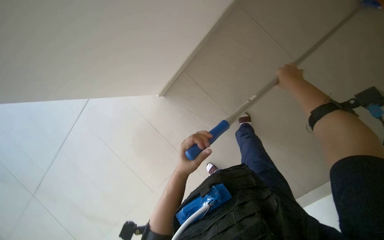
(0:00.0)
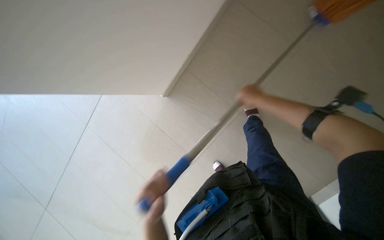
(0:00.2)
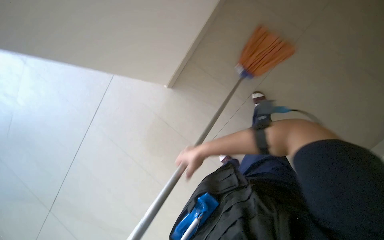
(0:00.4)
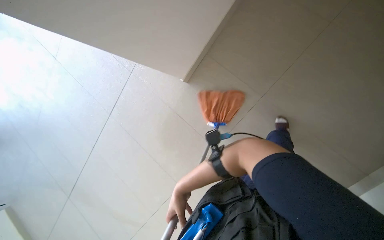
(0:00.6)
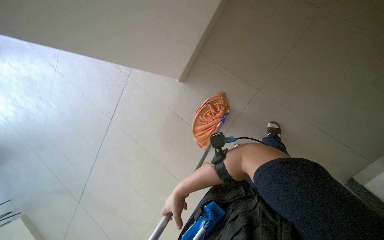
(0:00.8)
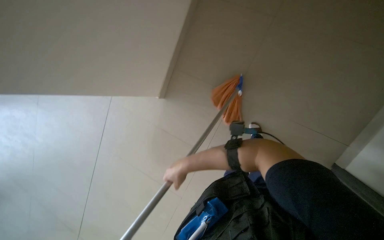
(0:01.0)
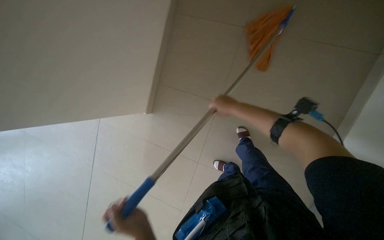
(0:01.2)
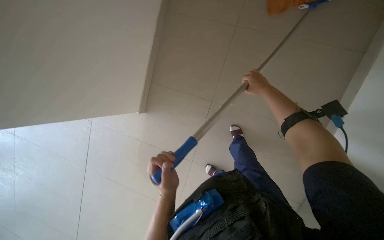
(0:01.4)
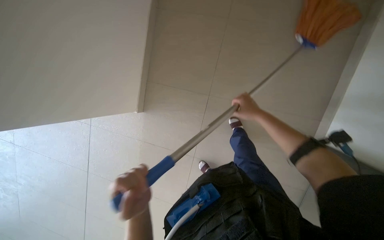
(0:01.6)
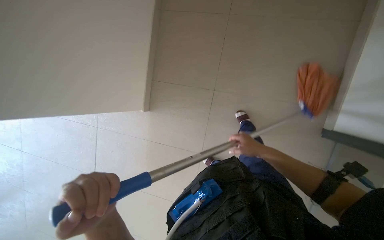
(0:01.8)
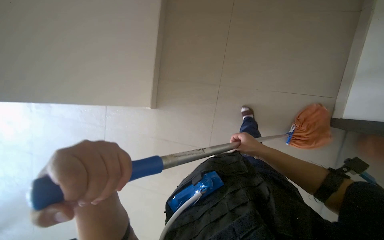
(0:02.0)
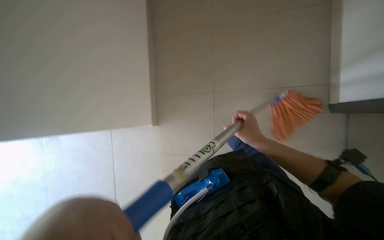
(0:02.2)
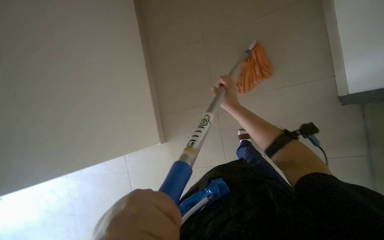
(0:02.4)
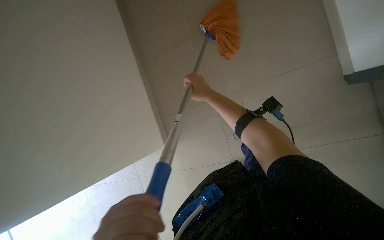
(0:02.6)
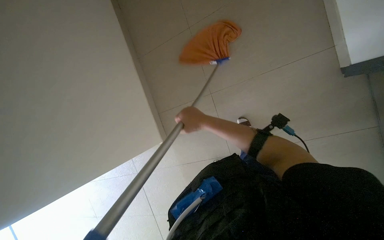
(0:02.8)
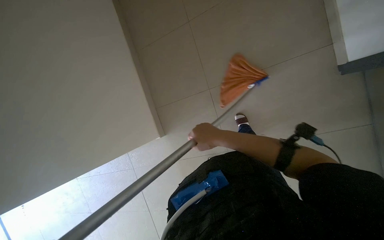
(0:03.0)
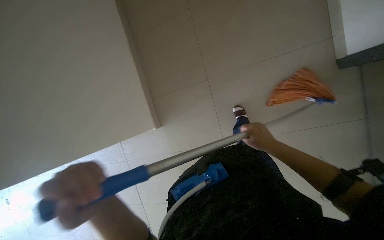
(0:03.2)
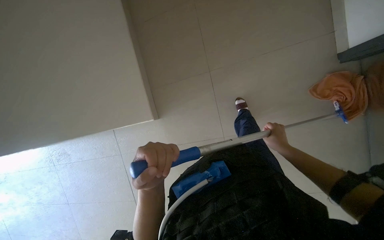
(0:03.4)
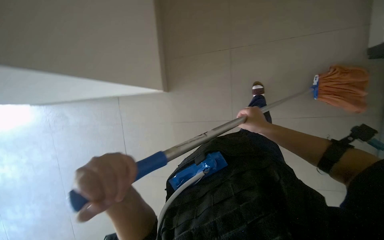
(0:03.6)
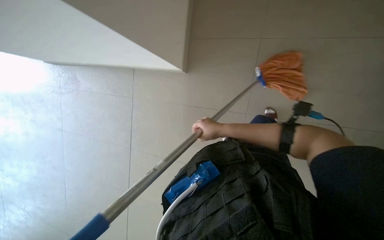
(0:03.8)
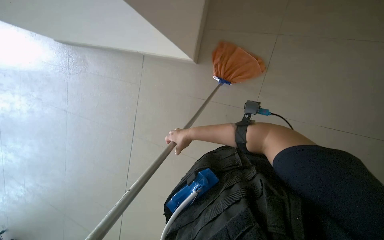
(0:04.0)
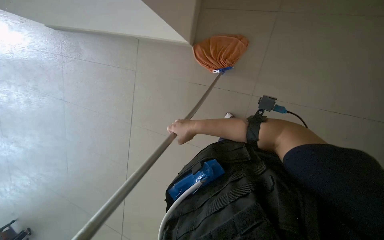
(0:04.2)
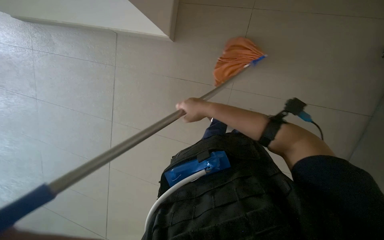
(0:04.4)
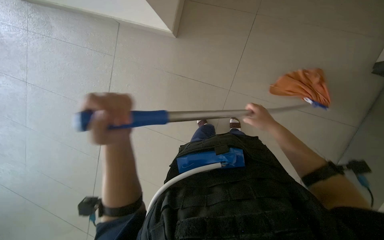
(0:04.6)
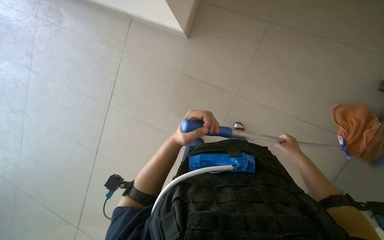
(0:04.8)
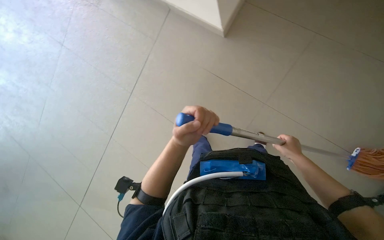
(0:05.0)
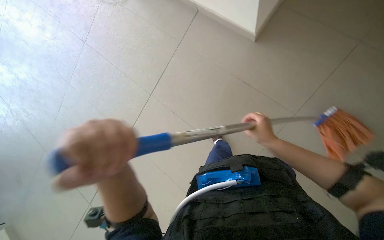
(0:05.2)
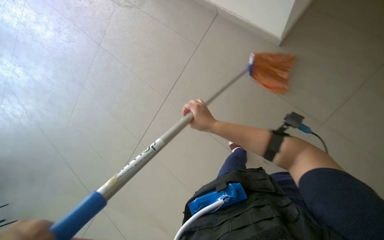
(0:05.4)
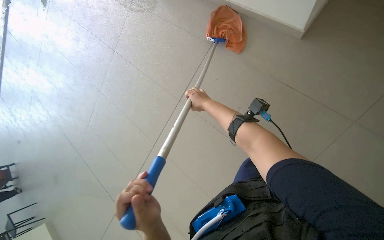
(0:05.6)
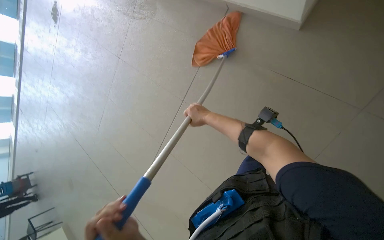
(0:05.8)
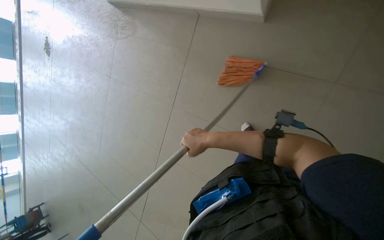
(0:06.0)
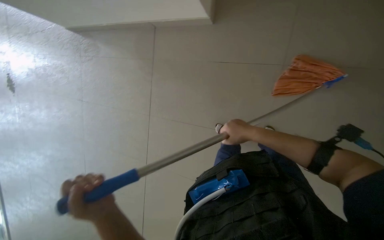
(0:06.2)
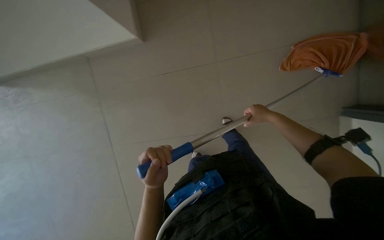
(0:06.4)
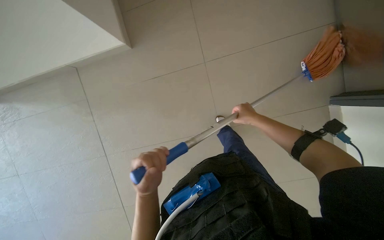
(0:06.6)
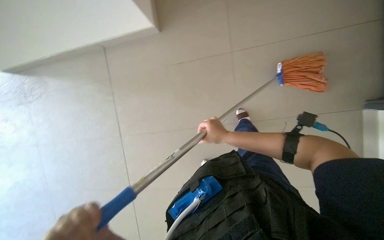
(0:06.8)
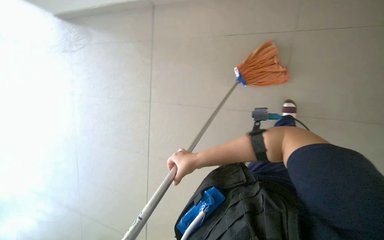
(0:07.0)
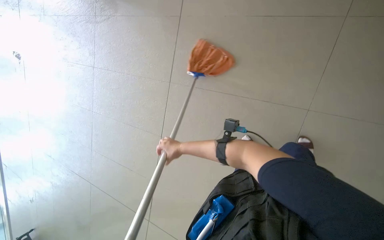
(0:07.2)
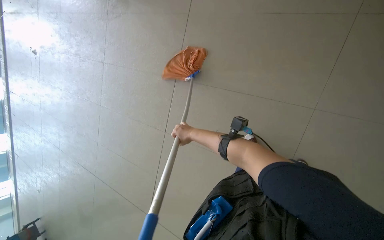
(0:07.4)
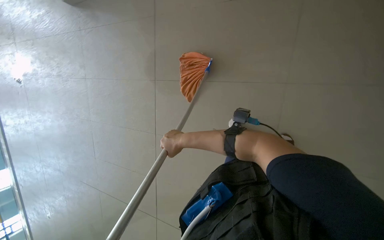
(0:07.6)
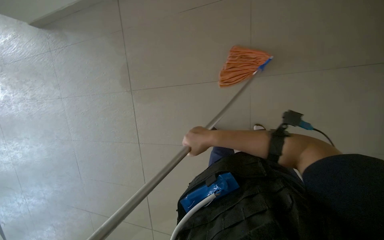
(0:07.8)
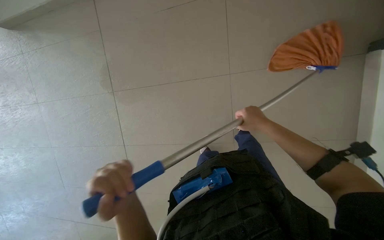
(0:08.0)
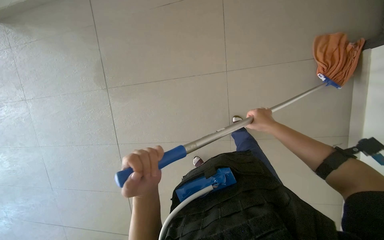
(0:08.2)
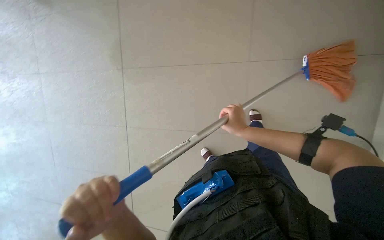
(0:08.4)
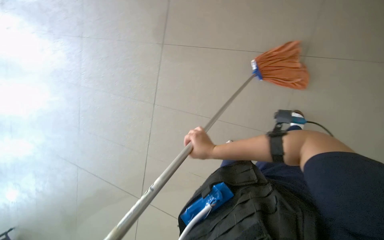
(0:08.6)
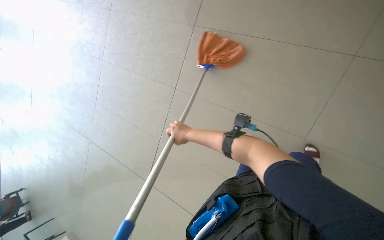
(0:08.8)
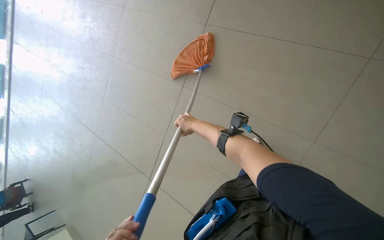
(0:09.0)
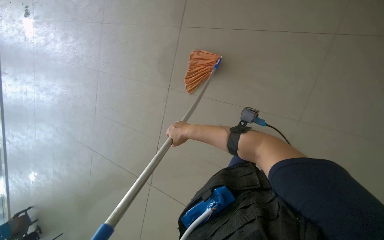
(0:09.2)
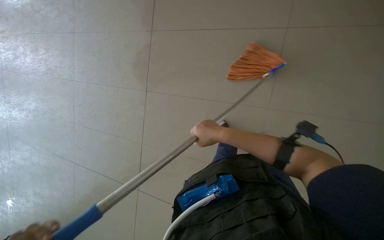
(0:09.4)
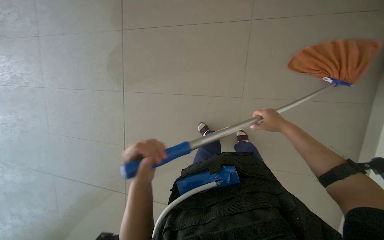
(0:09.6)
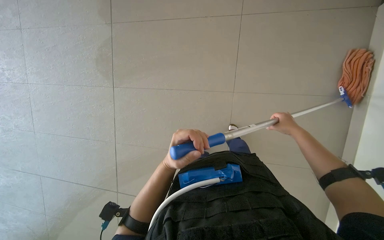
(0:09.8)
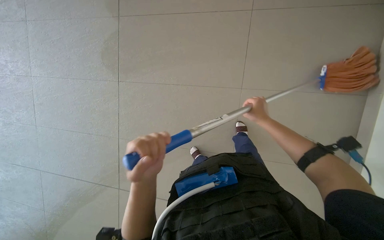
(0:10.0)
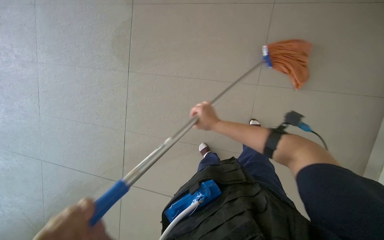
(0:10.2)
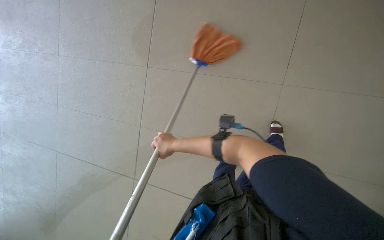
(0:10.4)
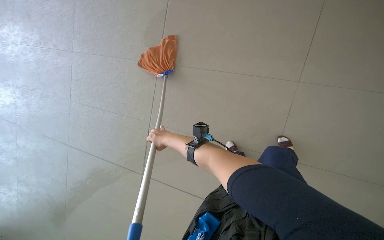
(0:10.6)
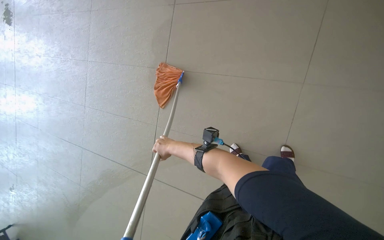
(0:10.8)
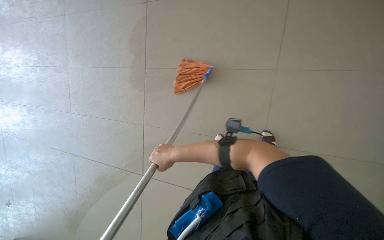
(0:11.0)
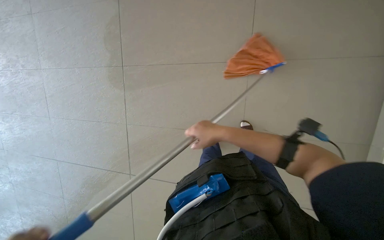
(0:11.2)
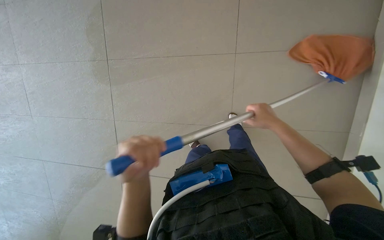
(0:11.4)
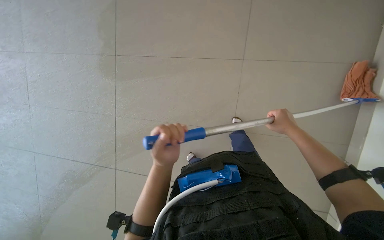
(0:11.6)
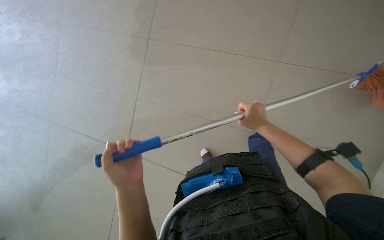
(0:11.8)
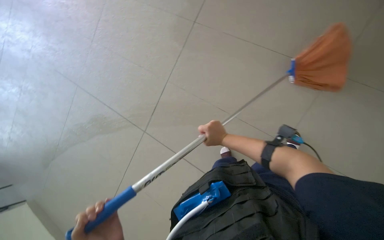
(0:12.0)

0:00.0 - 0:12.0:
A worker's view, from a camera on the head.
Job: mopping floor.
The whole recording: Mopping pool deck. The worker dips and wrings a mop, then mops the tiled floor around the swimming pool, and wrings the mop again.
0:01.6 - 0:03.0: The right hand heads down the picture and nearer to the camera, covering some 20 cm.
0:03.0 - 0:04.4: The wearer looks approximately 15 degrees further downward. The right hand goes to the right and returns, about 25 cm each way.
0:04.4 - 0:06.0: The wearer looks approximately 15 degrees further to the left. The right hand goes to the right and returns, roughly 25 cm each way.
0:06.0 - 0:07.6: The wearer looks roughly 20 degrees further to the right. The right hand reaches about 40 cm to the right, then returns.
0:07.6 - 0:09.0: The right hand heads farther from the camera, covering roughly 25 cm, and goes to the right and returns, about 60 cm each way.
0:09.0 - 0:10.4: The camera travels to the right, approximately 50 cm.
0:10.4 - 0:12.0: The right hand moves to the right, approximately 20 cm.

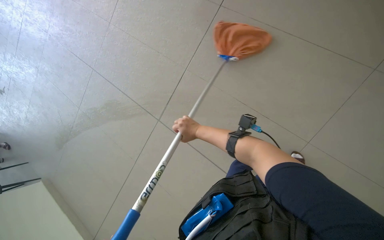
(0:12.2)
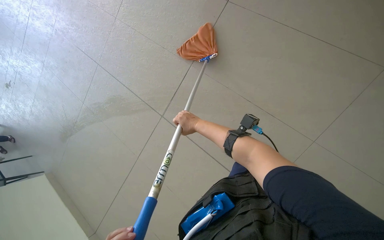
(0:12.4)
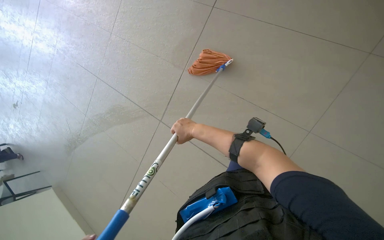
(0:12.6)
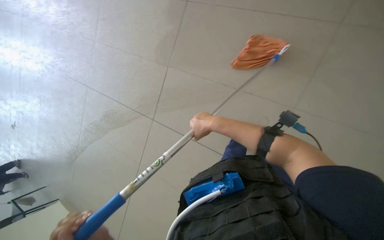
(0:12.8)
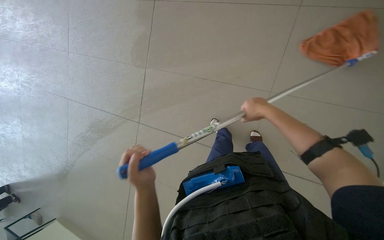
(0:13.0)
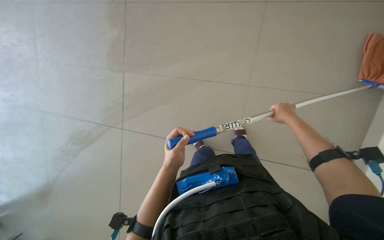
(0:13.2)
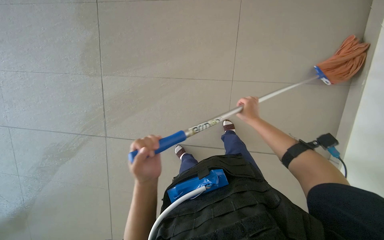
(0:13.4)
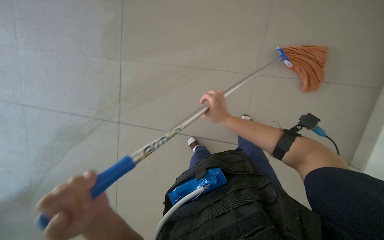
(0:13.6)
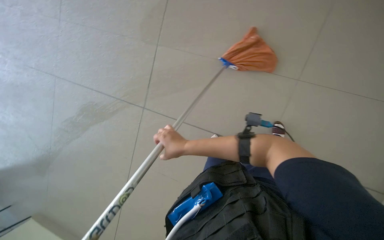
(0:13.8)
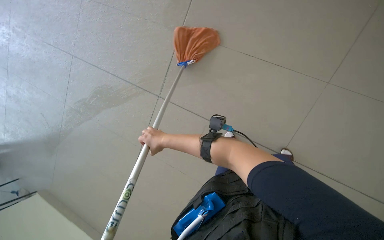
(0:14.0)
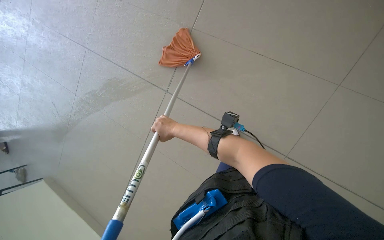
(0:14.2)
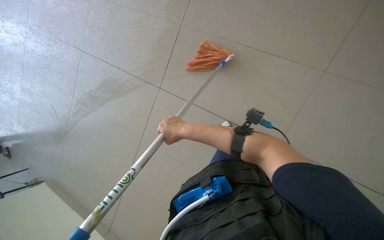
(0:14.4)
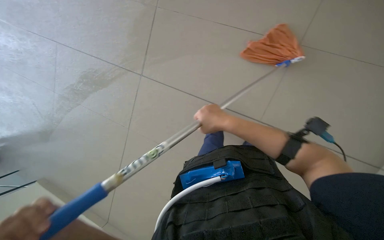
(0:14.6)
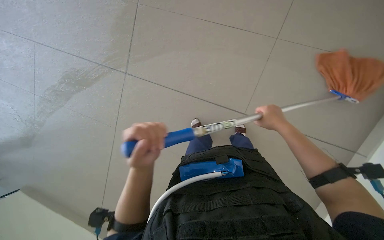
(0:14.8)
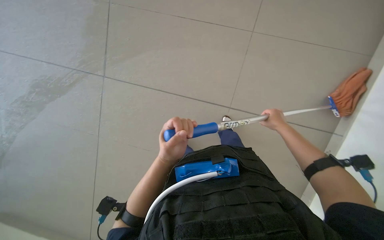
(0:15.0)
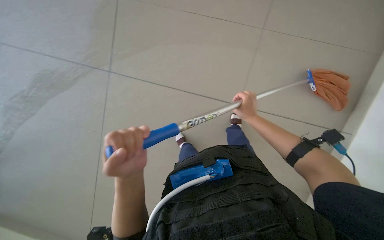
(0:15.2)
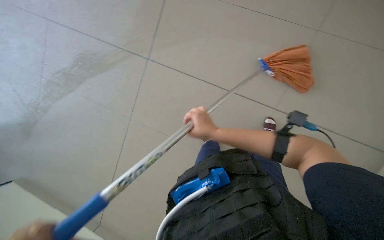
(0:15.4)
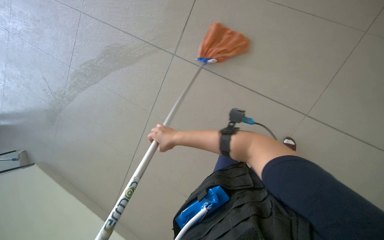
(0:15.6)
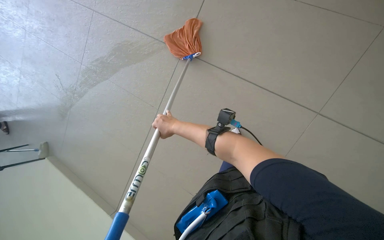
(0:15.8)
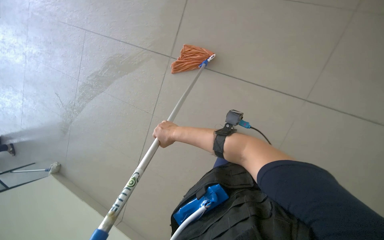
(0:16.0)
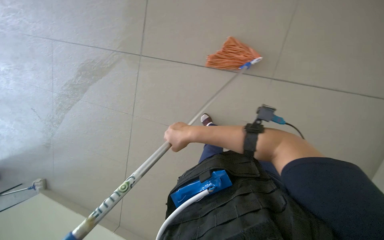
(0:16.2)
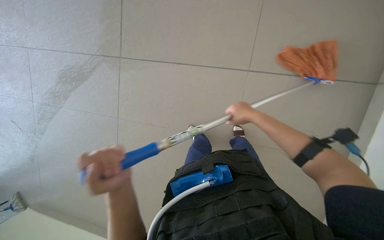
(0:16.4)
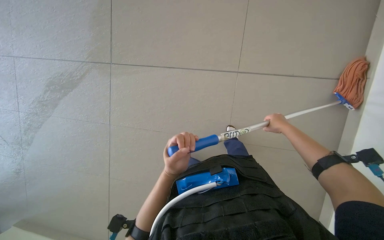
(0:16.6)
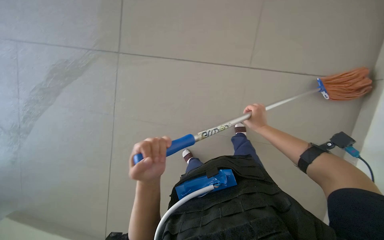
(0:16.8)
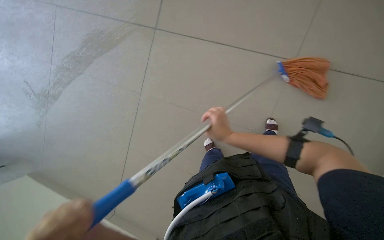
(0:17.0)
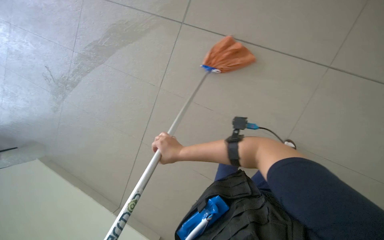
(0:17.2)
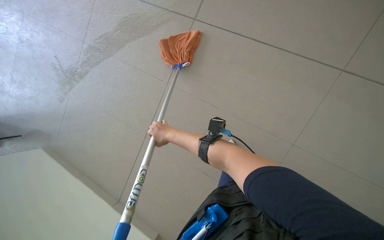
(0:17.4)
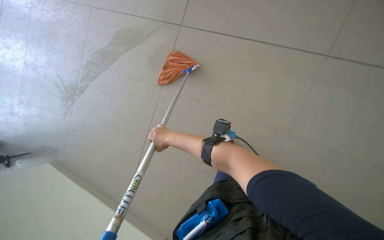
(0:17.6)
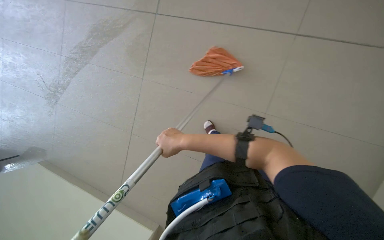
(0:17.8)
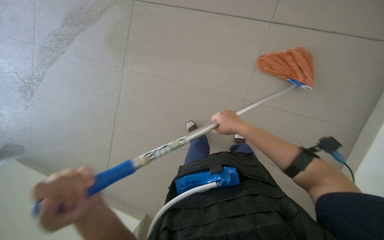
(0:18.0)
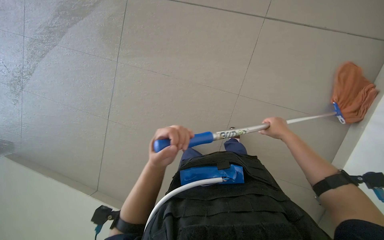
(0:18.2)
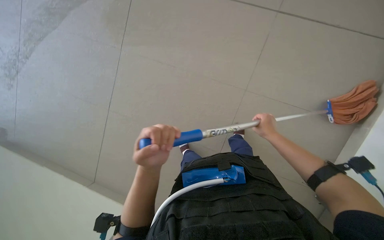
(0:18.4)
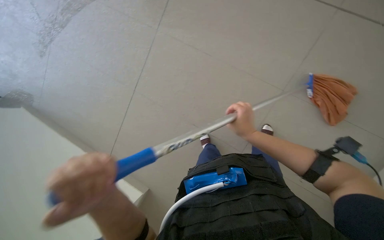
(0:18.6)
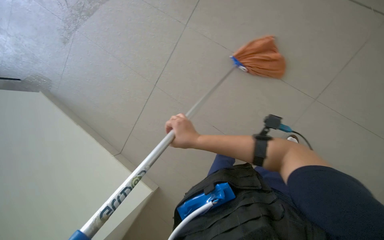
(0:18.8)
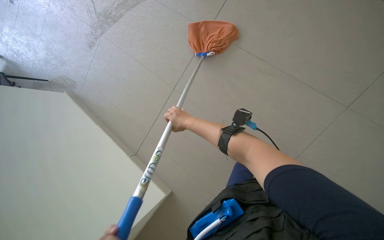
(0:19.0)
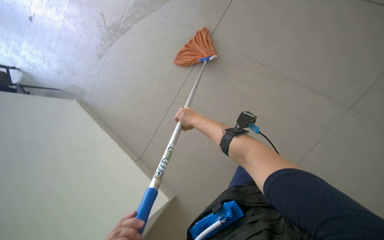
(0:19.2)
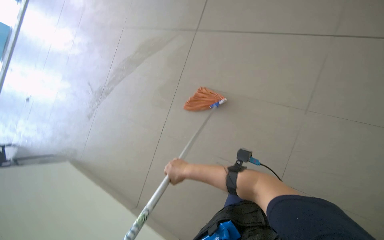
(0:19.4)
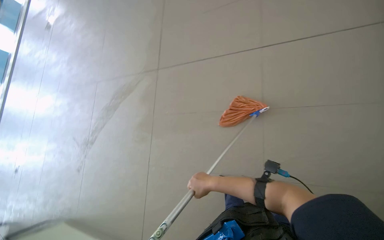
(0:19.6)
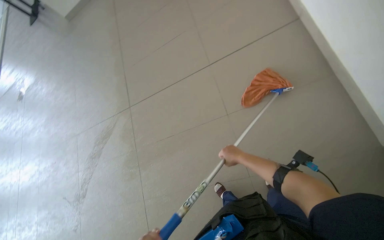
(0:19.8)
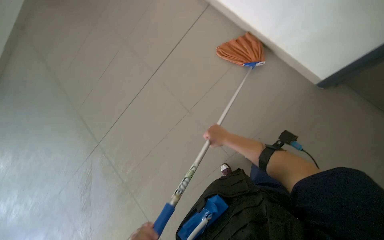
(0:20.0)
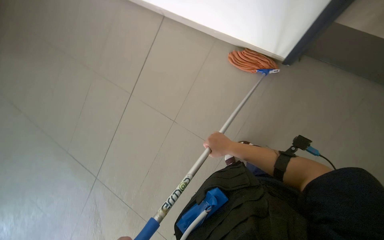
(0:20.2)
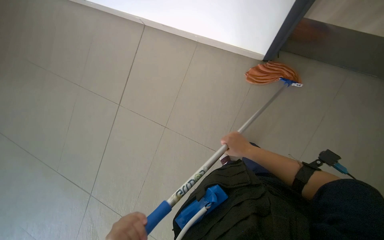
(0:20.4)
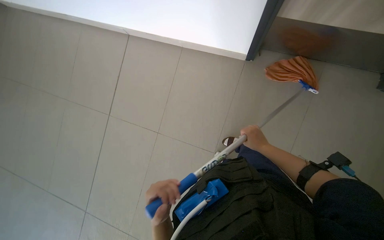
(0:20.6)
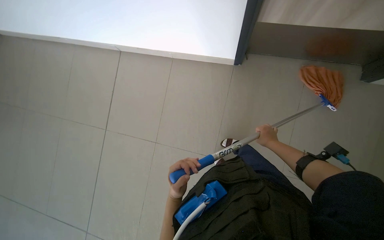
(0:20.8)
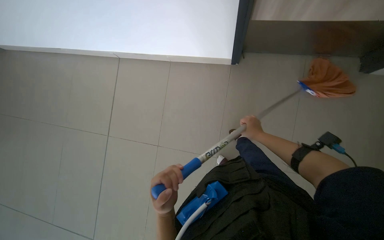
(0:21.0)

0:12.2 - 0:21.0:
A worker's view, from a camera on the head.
Job: mopping floor.
The whole recording: Mopping pool deck. The worker dips and wrings a mop, then mops the tiled floor around the swimming pool, and wrings the mop again.
0:12.2 - 0:13.6: The scene turns about 25 degrees counterclockwise in the picture. The right hand travels to the right and back again, about 70 cm each way.
0:13.6 - 0:15.2: The right hand moves left and right over roughly 40 cm, changing direction 2 times.
0:15.2 - 0:16.6: The right hand reaches some 60 cm to the left, then returns.
0:18.0 - 0:19.6: The right hand swings left and right, about 35 cm each way, with 2 reversals.
0:19.6 - 0:21.0: The right hand heads to the right and up the picture, covering about 35 cm.
